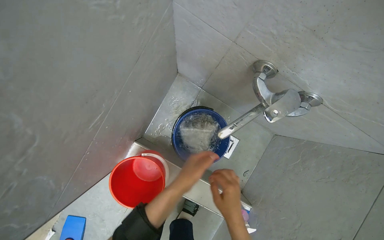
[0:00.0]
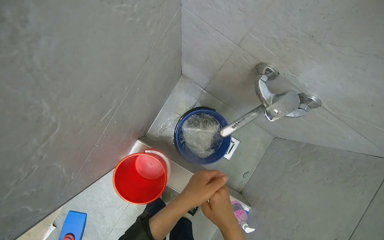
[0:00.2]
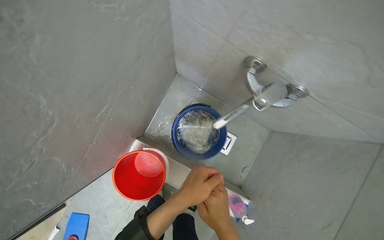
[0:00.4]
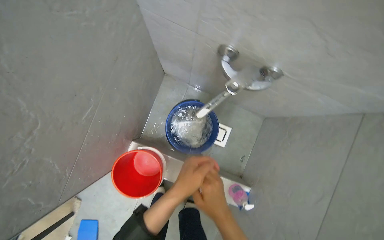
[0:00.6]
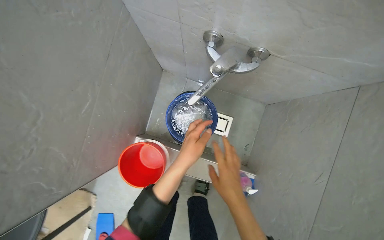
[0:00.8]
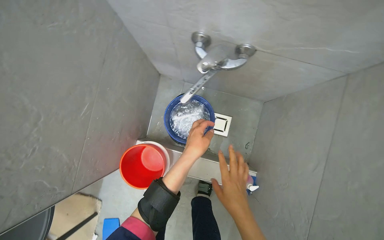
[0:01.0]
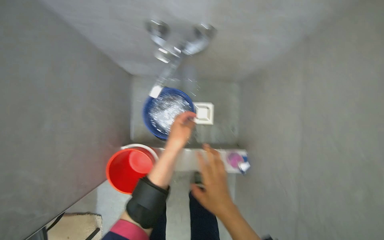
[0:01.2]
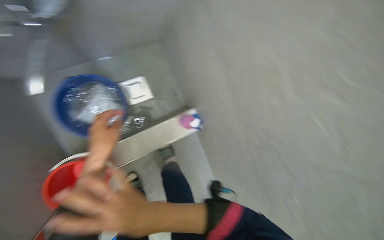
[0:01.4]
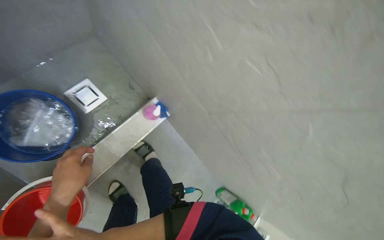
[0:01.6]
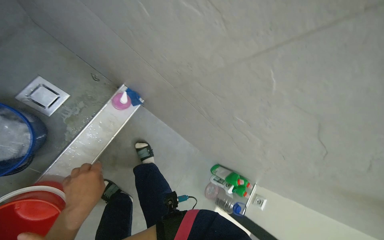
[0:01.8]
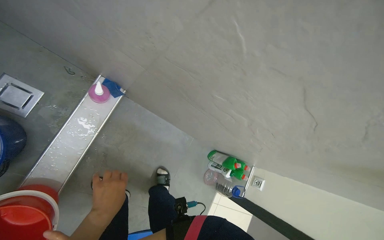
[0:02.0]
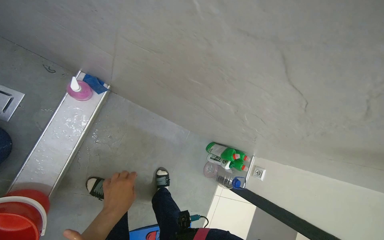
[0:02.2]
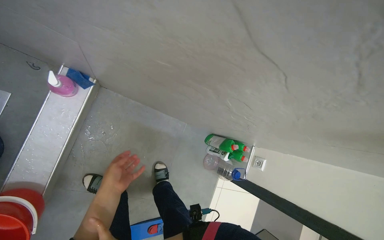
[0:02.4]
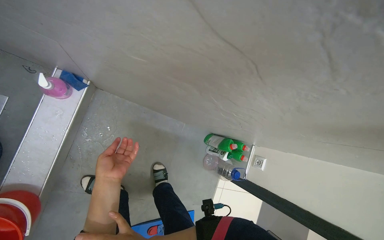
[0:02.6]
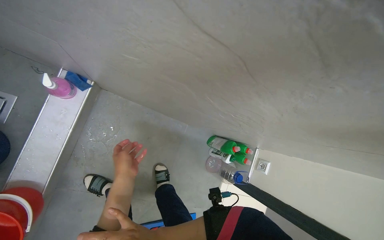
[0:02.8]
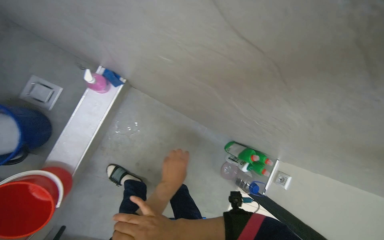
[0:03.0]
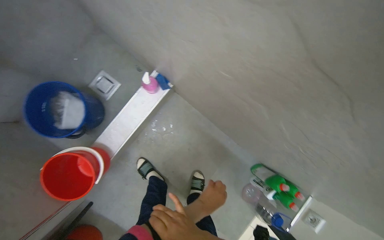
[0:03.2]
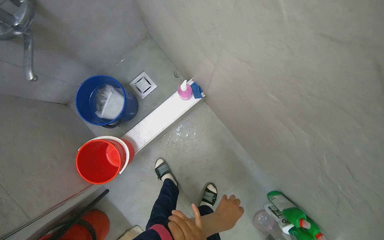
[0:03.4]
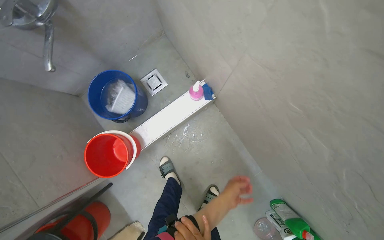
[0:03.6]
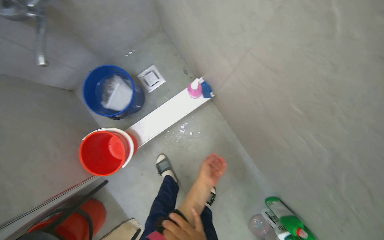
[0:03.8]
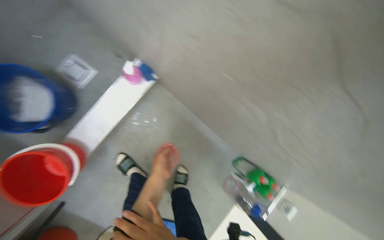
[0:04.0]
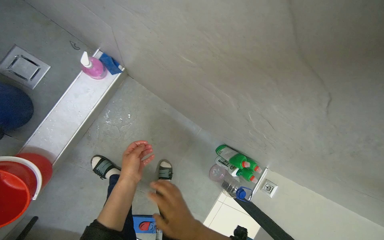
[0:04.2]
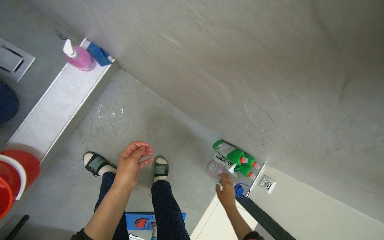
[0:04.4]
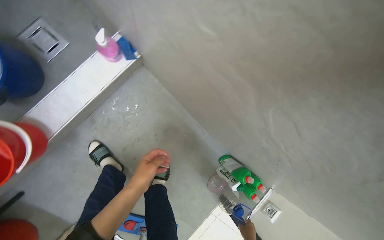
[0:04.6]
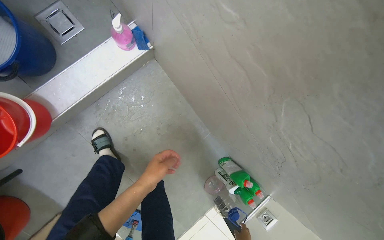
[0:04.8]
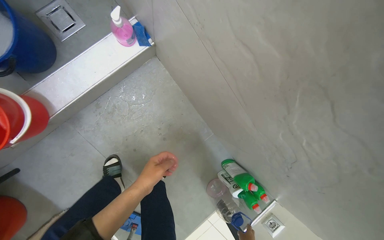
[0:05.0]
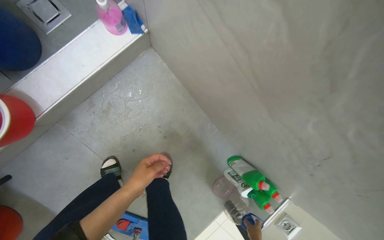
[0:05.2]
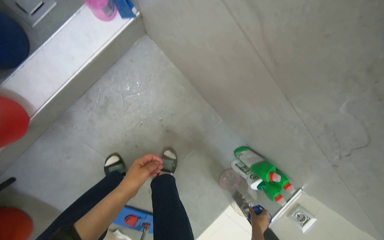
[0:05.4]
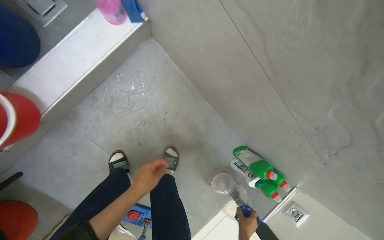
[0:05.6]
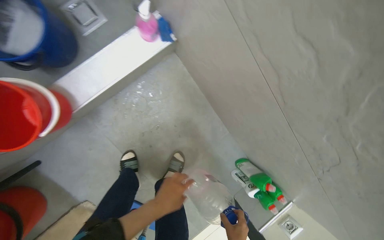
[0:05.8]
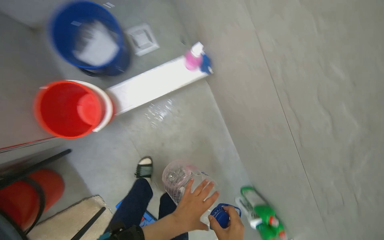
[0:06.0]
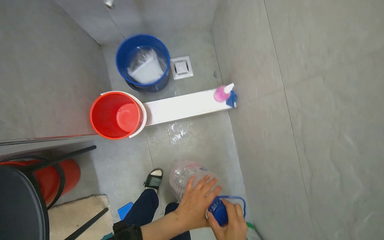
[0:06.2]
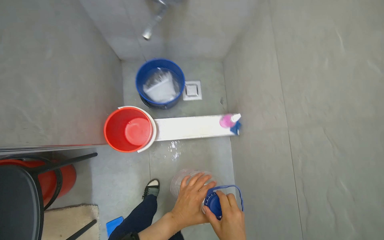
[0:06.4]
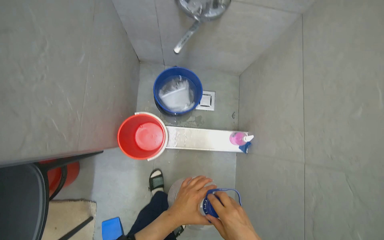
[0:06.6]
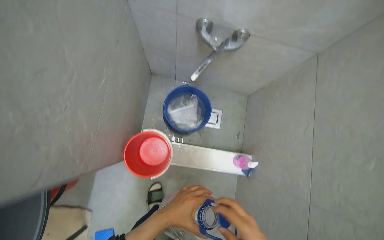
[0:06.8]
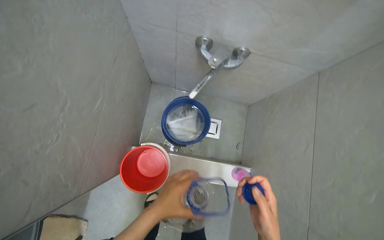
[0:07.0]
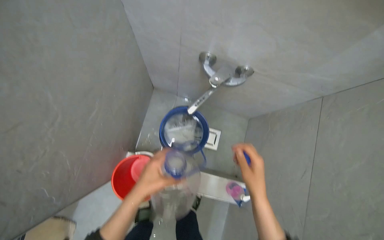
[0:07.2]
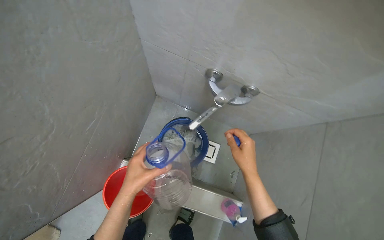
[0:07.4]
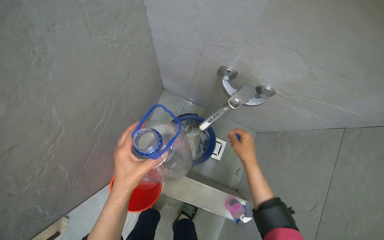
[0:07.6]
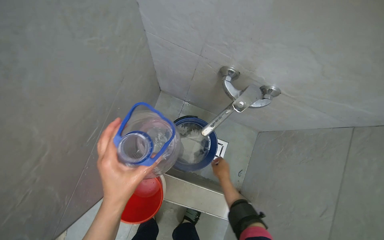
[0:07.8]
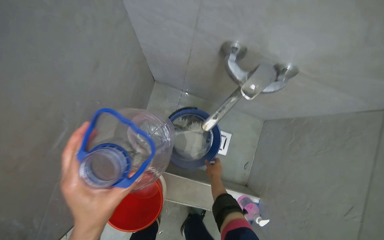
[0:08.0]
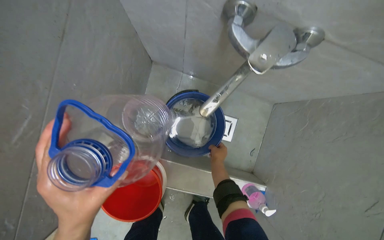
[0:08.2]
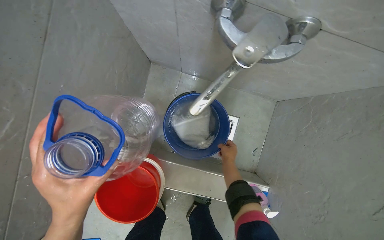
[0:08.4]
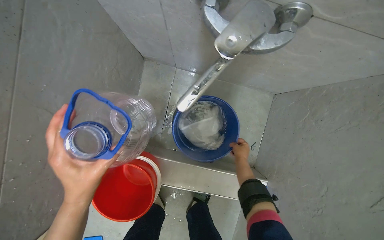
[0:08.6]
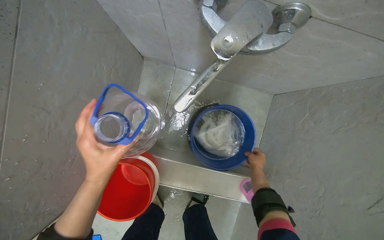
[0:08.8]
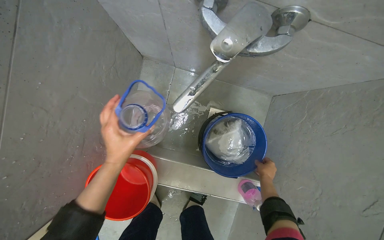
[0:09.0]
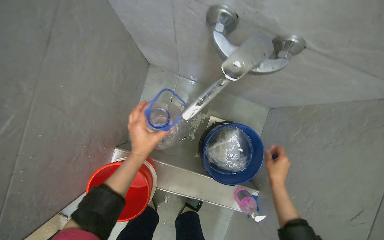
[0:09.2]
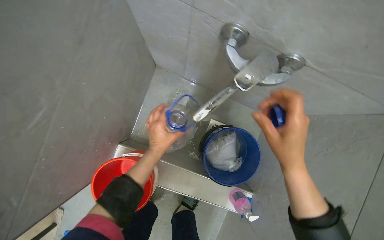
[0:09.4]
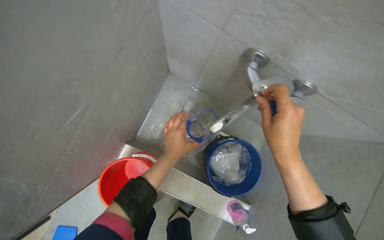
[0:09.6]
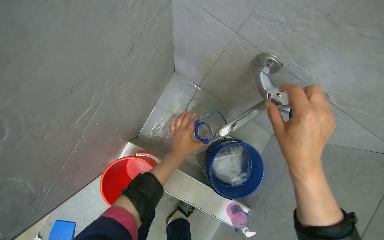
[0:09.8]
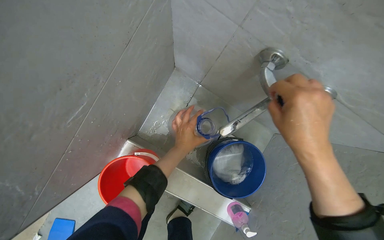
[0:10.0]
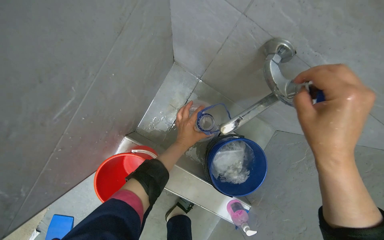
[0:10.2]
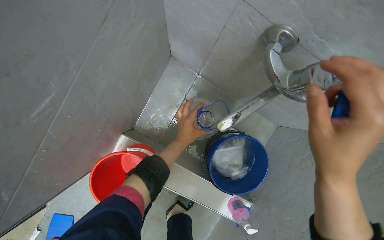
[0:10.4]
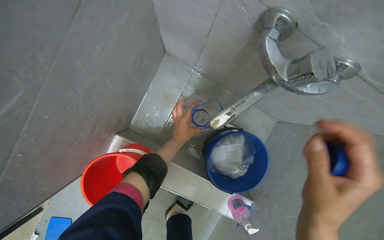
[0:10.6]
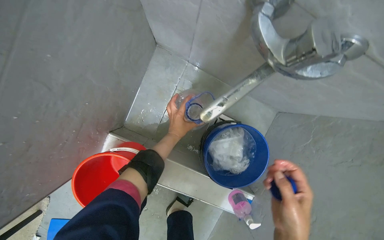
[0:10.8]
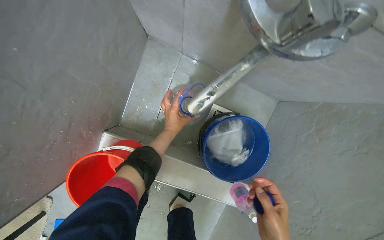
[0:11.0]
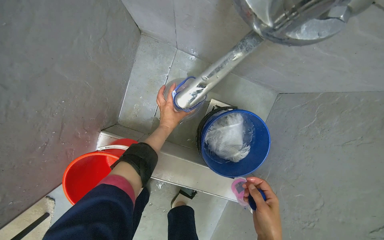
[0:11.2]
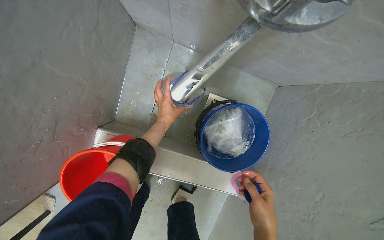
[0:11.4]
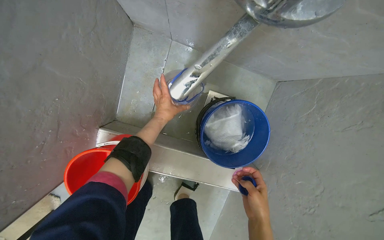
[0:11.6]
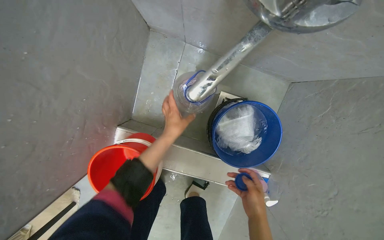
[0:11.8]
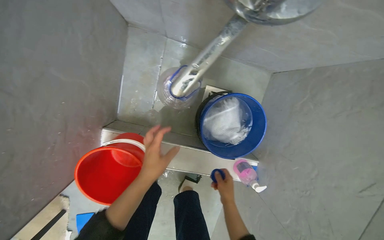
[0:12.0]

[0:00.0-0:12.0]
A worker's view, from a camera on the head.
Job: preparing cleaning supplies.
The whole recording: Preparing cleaning solution. The worker fills a bucket with water and adds cleaning solution.
0:00.0 to 0:01.6: Everything in view rotates about 50 degrees counterclockwise.
0:01.6 to 0:03.0: The view tilts about 15 degrees downward.
0:04.4 to 0:06.0: The view tilts some 15 degrees upward. The scene turns about 30 degrees clockwise in the picture. The left hand heads down the picture, covering some 20 cm.
0:06.0 to 0:07.6: The head travels about 50 cm. The wearer looks about 20 degrees further upward. Everything in view rotates approximately 50 degrees clockwise.
0:07.6 to 0:09.0: The right hand moves farther from the camera, down the picture and to the right, approximately 40 cm.
0:09.0 to 0:10.4: The left hand goes roughly 15 cm to the right and farther from the camera, while the right hand shifts roughly 50 cm nearer to the camera and up the picture.
0:10.4 to 0:12.0: The left hand shifts some 15 cm down the picture.

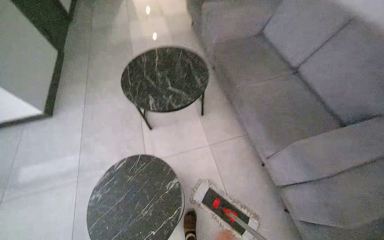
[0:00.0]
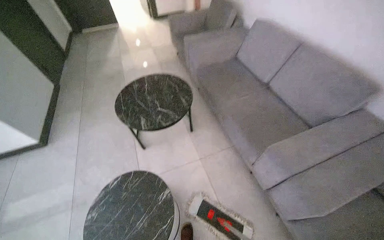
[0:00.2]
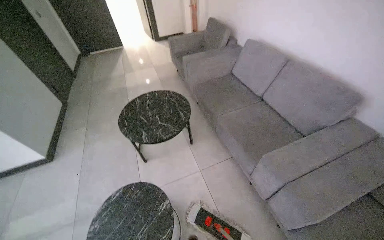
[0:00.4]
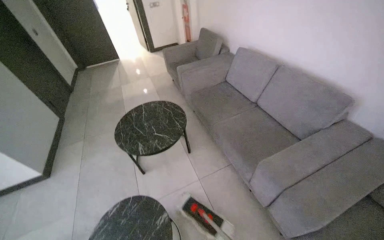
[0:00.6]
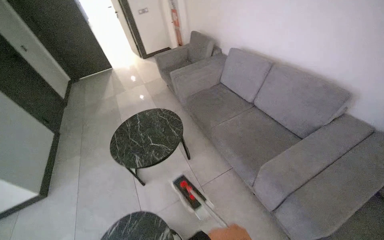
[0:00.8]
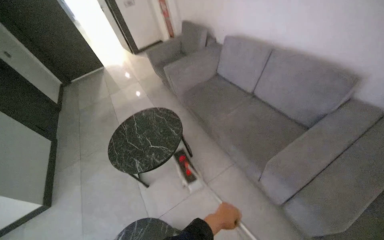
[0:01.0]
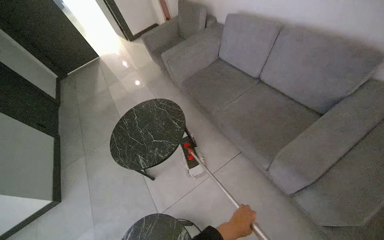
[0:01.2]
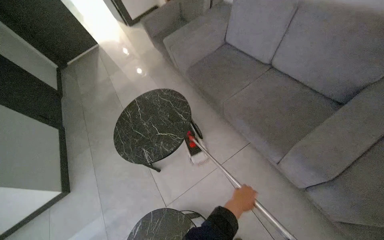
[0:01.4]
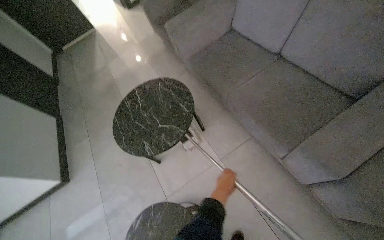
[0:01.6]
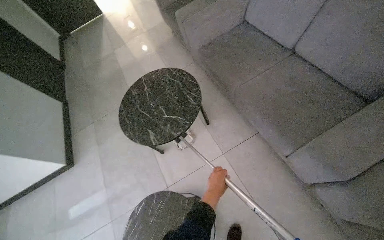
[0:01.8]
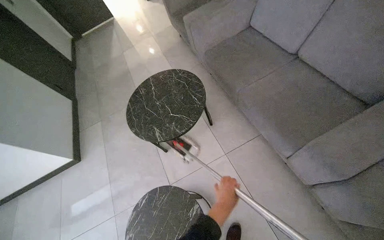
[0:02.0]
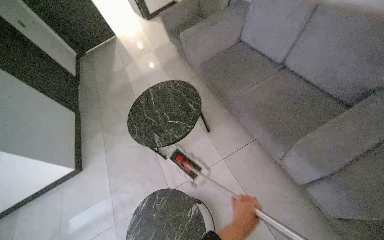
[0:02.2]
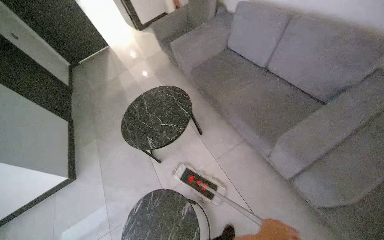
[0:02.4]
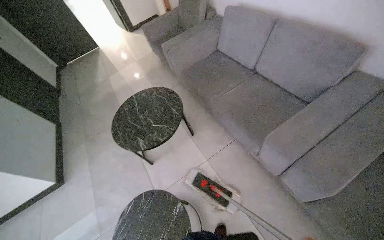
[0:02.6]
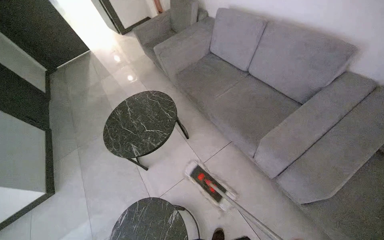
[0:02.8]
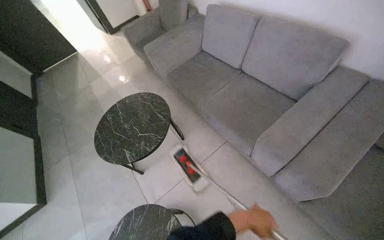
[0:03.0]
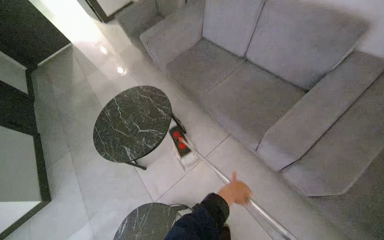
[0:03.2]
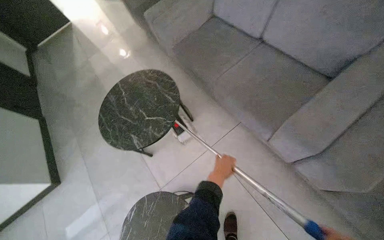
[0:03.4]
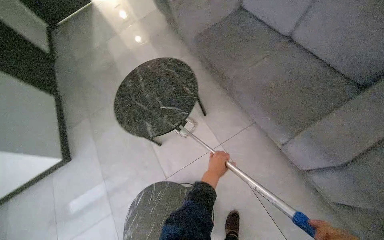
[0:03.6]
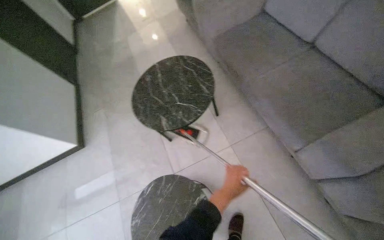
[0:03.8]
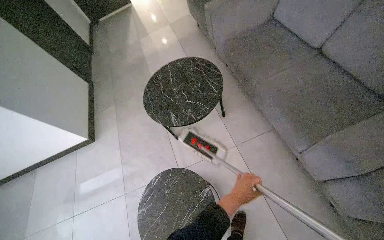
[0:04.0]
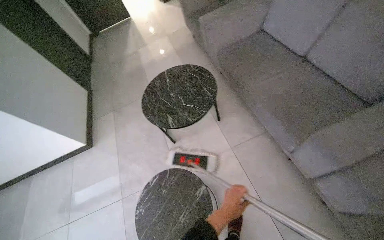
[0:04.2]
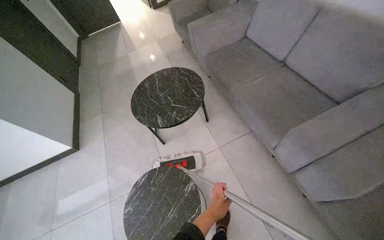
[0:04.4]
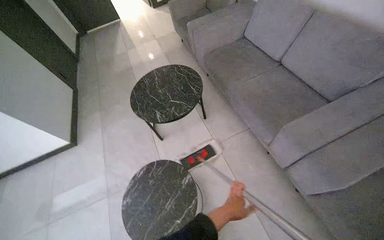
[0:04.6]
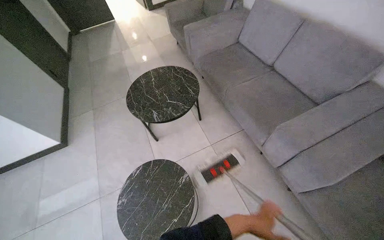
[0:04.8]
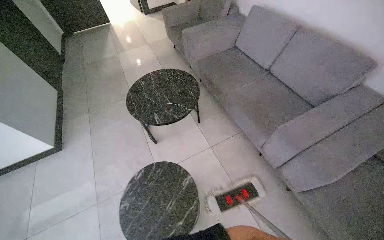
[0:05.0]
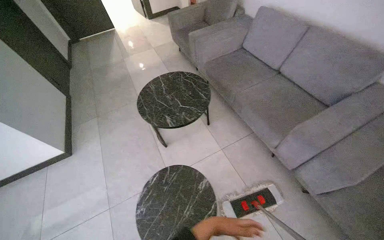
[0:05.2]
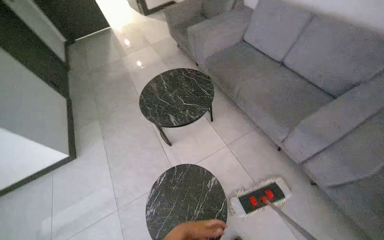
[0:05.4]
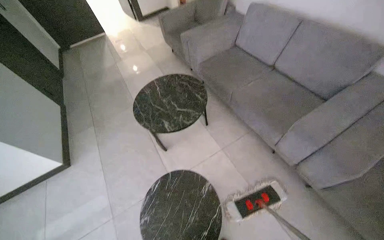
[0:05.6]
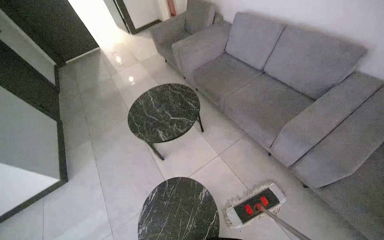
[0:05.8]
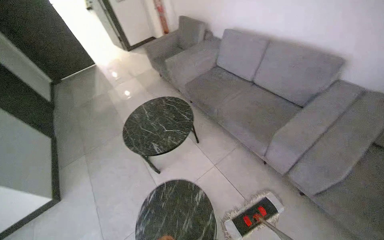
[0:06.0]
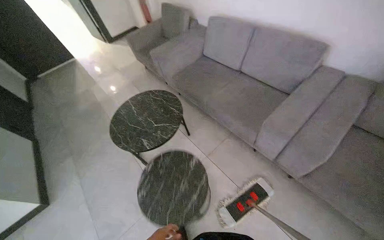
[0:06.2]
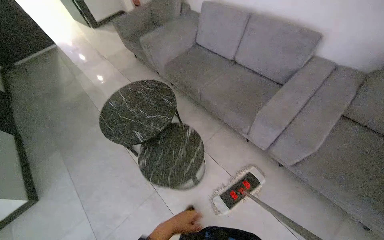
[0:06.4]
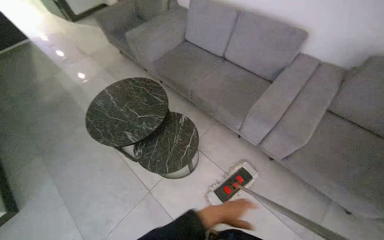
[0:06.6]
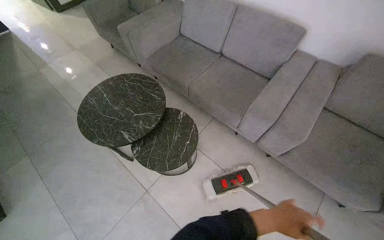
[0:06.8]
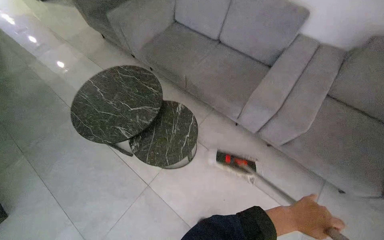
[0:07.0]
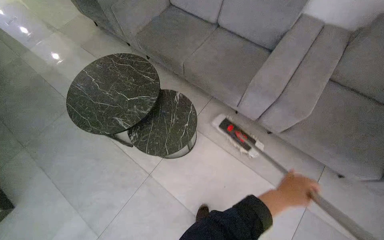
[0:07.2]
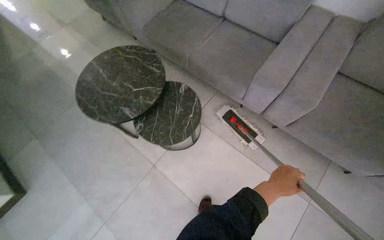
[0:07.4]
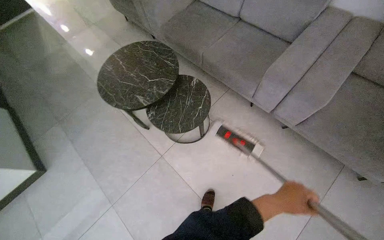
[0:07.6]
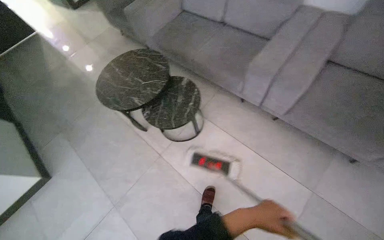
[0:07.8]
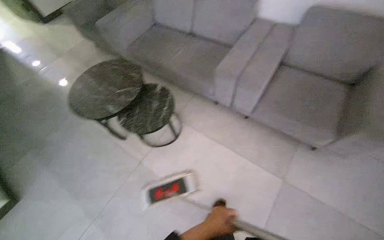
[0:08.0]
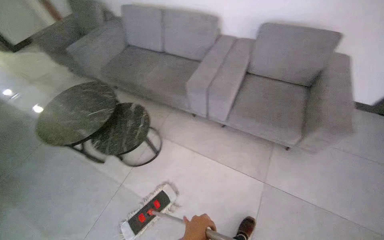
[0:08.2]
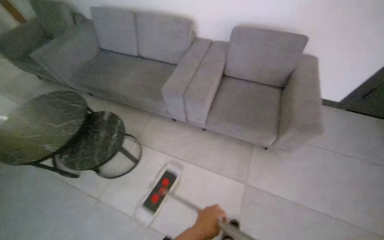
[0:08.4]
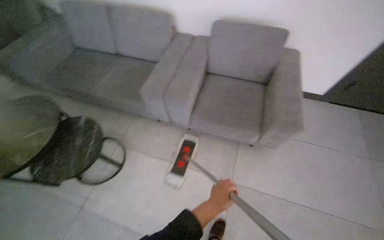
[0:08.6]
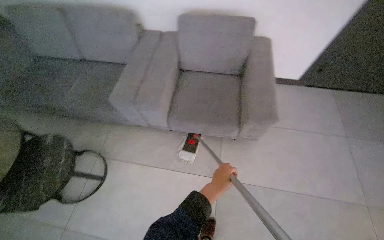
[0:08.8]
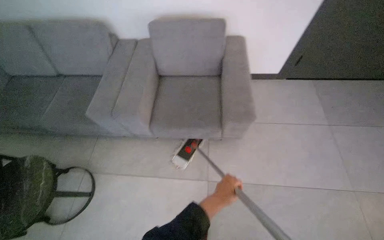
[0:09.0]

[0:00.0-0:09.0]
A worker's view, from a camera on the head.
Job: mopping floor.
The whole recording: Mopping building floor. The worker mops the tiled floor of the building's lounge and reception area.
0:03.0 to 0:04.4: The right hand is displaced to the left by approximately 20 cm, and travels up the picture and back again, roughly 10 cm each way.
0:06.0 to 0:07.6: The view tilts roughly 15 degrees downward.
0:07.6 to 0:09.0: The camera travels to the right, roughly 80 cm. The wearer looks about 40 degrees further to the right.
